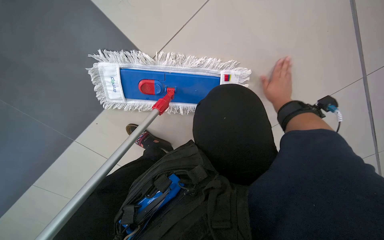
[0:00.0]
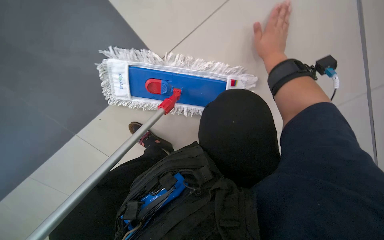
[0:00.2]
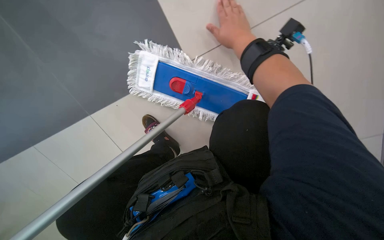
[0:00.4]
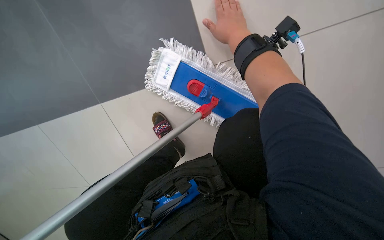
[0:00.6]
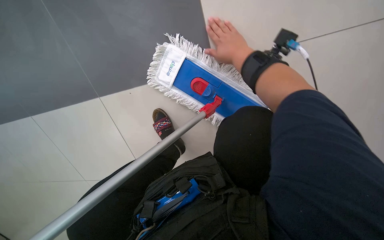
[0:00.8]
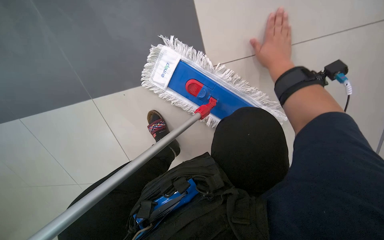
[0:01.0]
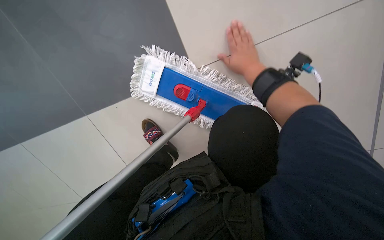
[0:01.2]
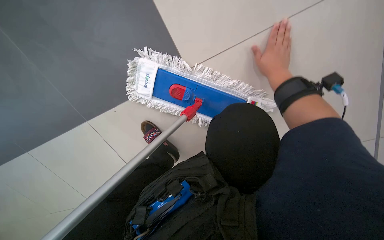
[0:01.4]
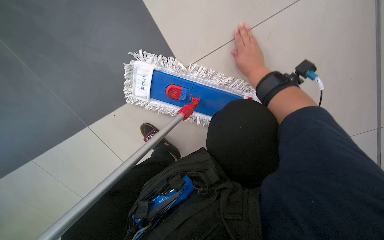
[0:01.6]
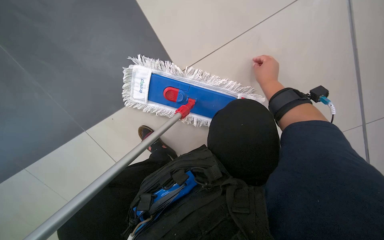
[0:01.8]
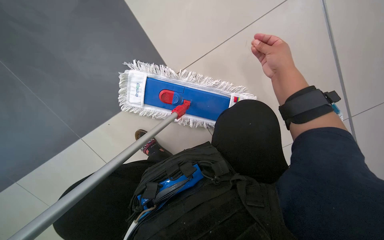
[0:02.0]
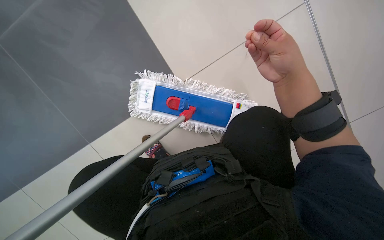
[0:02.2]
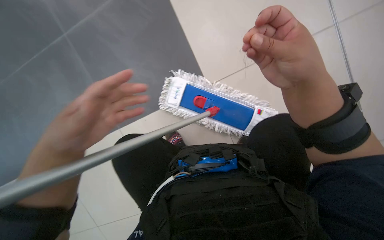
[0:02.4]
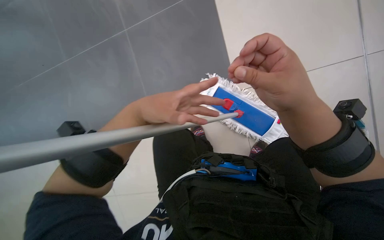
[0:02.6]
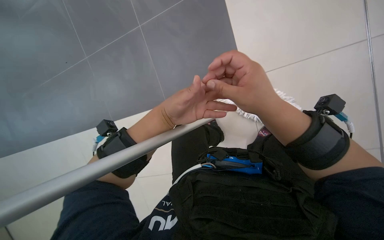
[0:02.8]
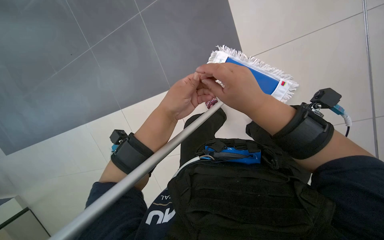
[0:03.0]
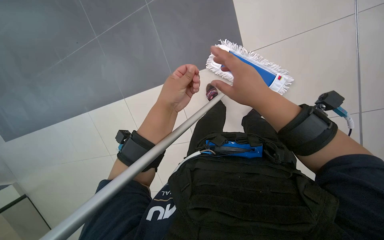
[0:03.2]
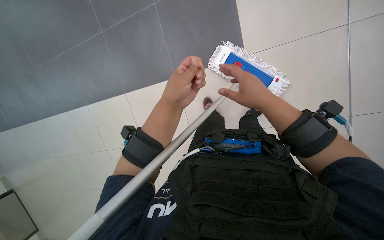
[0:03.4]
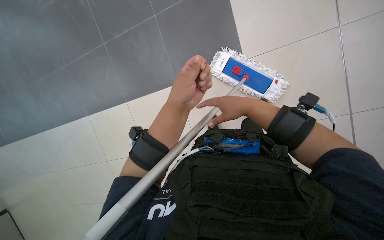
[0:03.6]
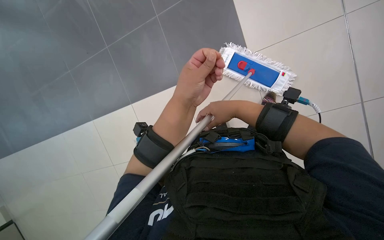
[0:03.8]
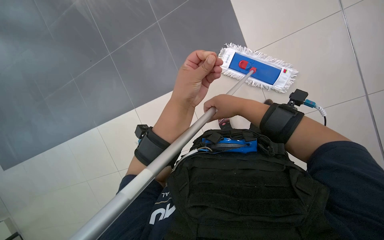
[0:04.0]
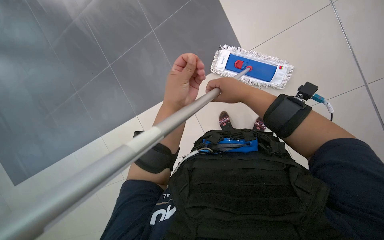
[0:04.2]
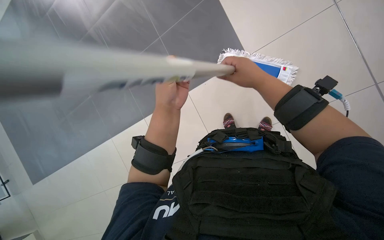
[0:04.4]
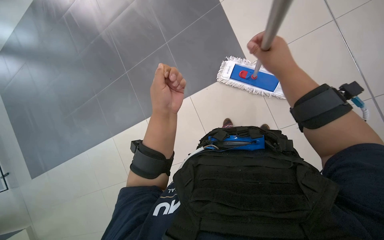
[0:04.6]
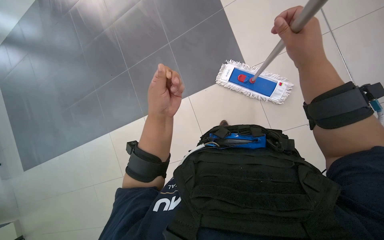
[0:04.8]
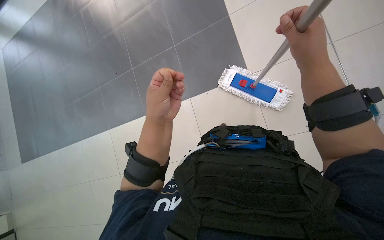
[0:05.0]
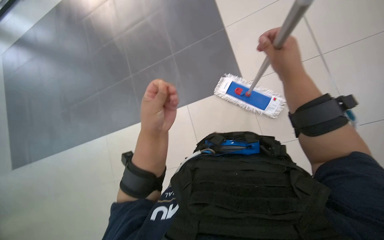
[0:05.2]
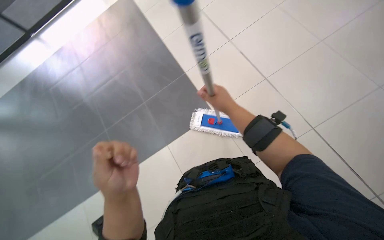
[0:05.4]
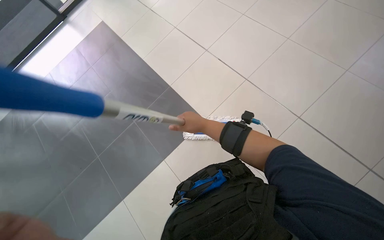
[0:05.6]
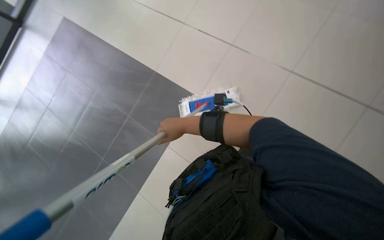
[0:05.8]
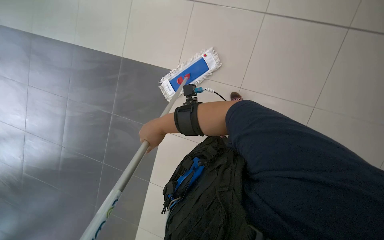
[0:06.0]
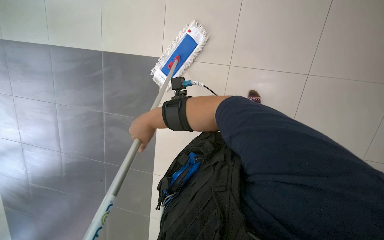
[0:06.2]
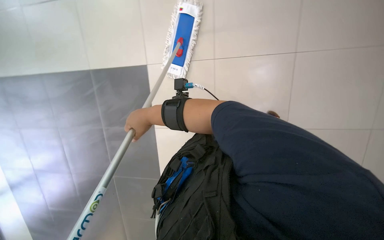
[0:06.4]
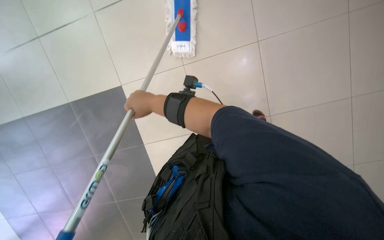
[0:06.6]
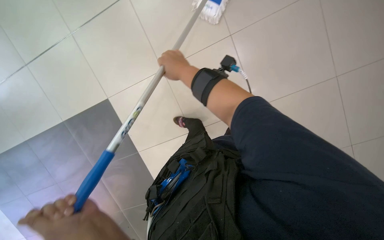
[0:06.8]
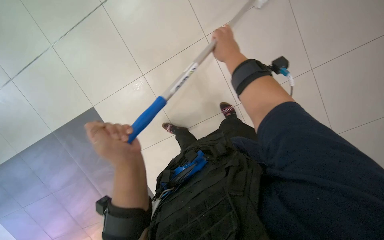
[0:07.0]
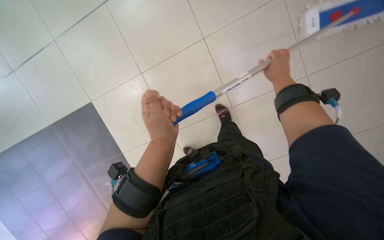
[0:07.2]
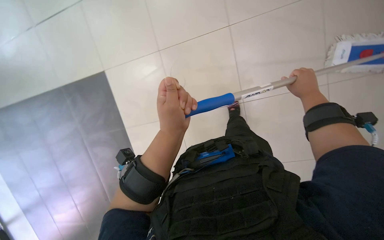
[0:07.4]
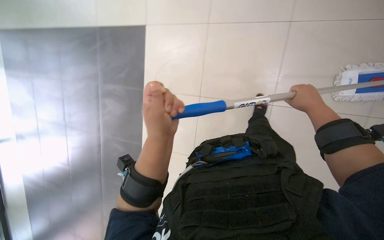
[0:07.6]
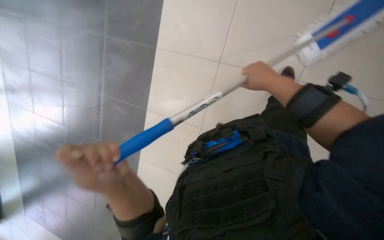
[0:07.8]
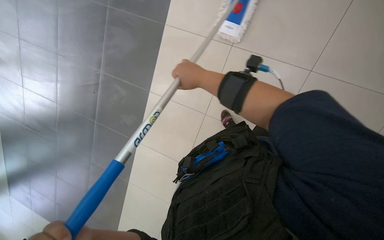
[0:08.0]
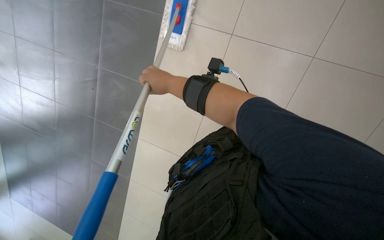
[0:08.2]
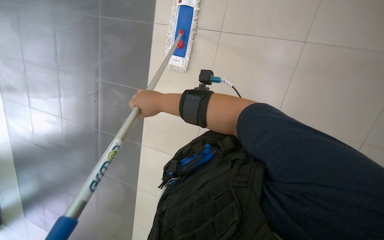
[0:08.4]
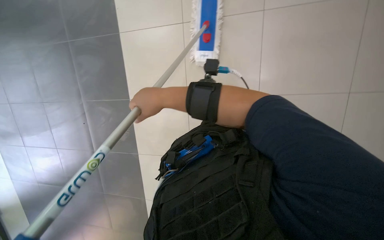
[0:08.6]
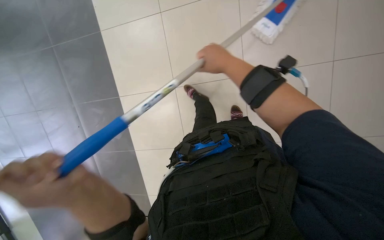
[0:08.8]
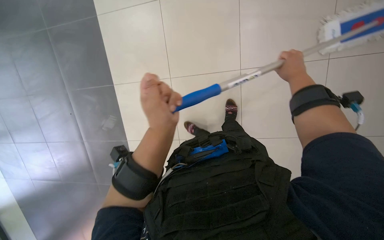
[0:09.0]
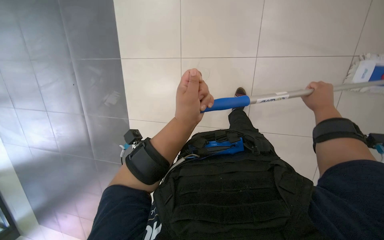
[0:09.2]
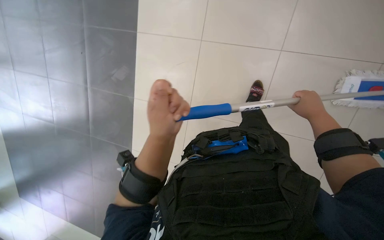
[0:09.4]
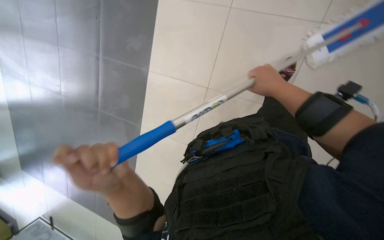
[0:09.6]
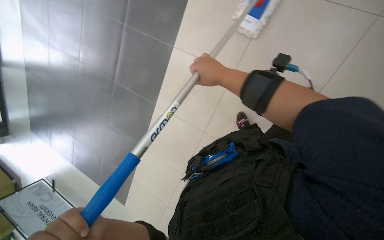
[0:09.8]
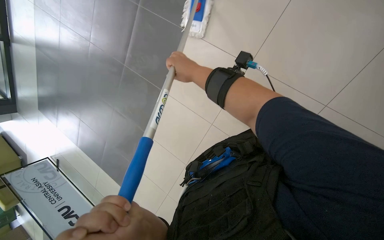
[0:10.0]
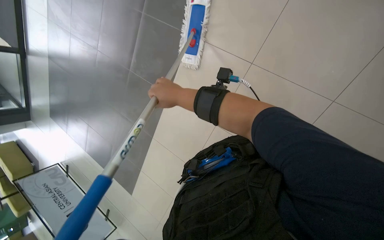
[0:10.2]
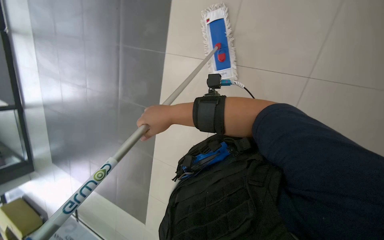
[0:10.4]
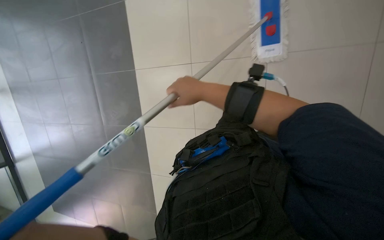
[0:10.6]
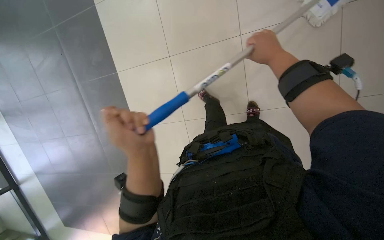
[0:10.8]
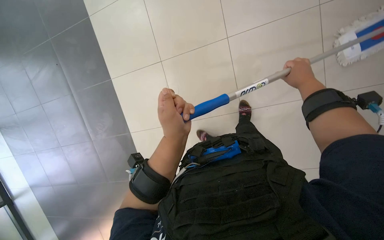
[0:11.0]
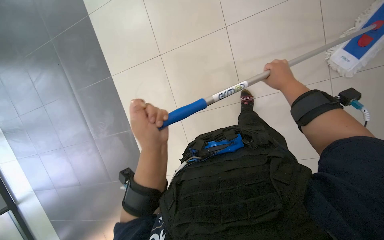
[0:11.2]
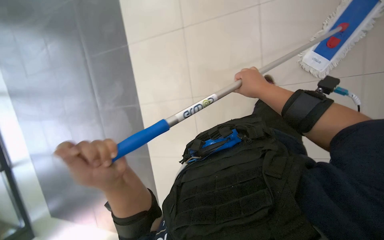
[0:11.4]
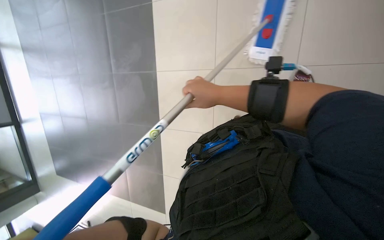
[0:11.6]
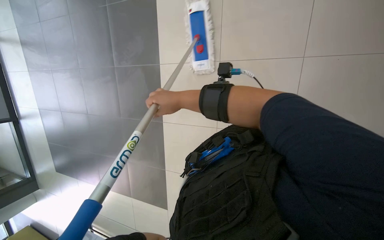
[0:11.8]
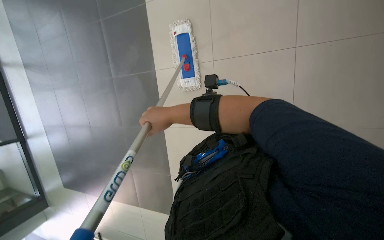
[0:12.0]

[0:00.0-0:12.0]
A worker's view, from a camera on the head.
Job: mopping floor.
The whole recording: Mopping the floor. The worker wrings the mop head, attaches it to the handle, and mops the floor.
0:01.6 to 0:03.0: The wearer's head swings about 20 degrees to the left.
0:03.0 to 0:04.4: The right hand travels farther from the camera by about 10 cm.
0:04.4 to 0:06.0: The wearer looks roughly 50 degrees further to the right.
0:06.0 to 0:07.6: The head turns to the left by about 30 degrees.
0:10.4 to 0:12.0: The right hand travels to the right and back again, approximately 35 cm each way.

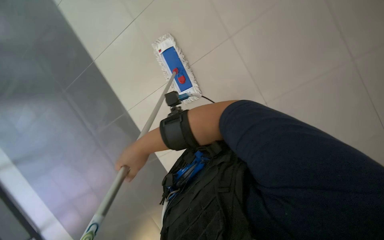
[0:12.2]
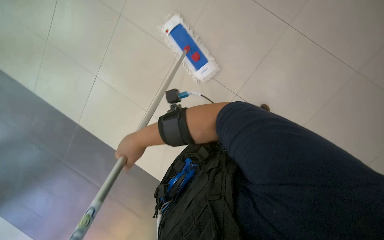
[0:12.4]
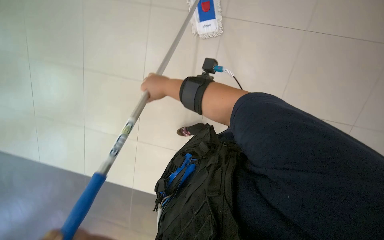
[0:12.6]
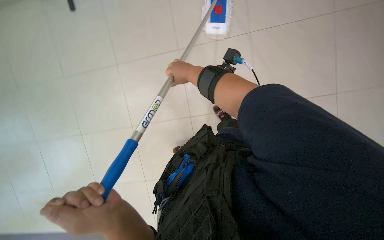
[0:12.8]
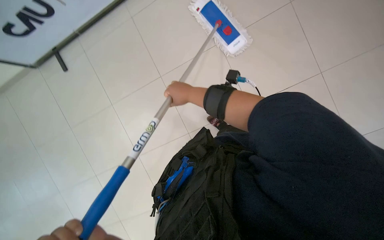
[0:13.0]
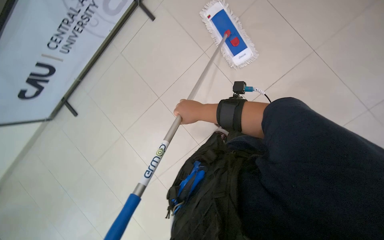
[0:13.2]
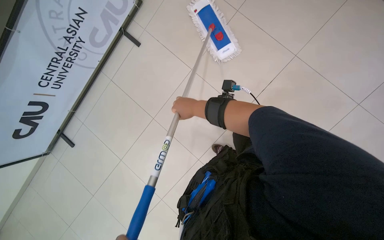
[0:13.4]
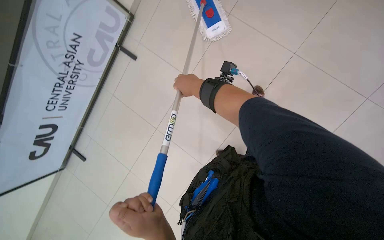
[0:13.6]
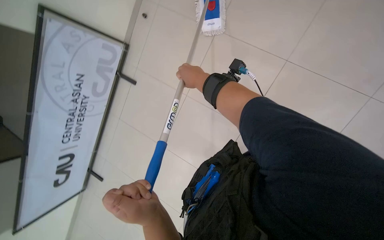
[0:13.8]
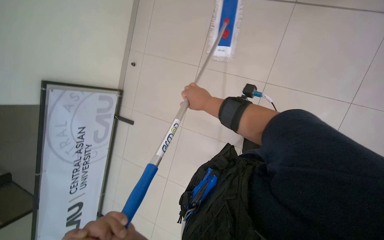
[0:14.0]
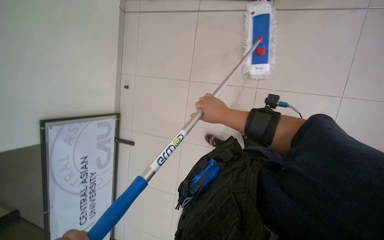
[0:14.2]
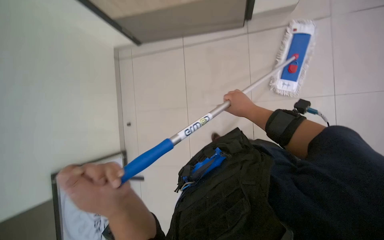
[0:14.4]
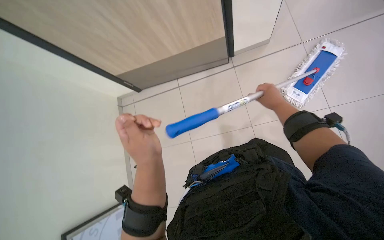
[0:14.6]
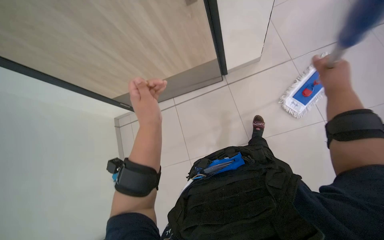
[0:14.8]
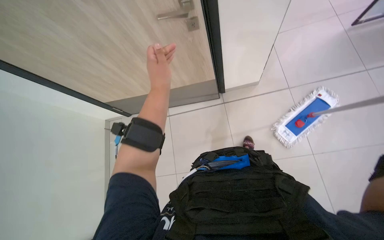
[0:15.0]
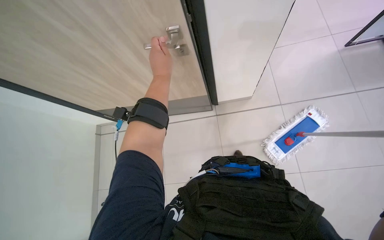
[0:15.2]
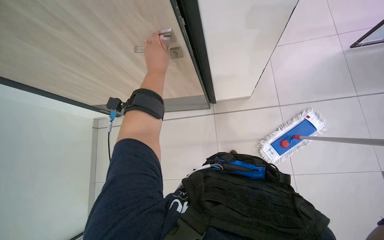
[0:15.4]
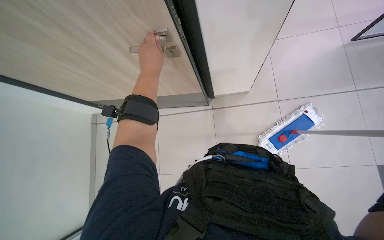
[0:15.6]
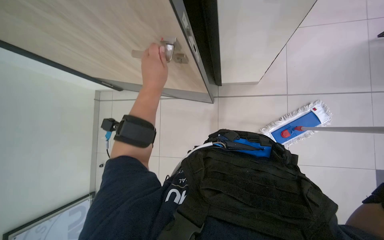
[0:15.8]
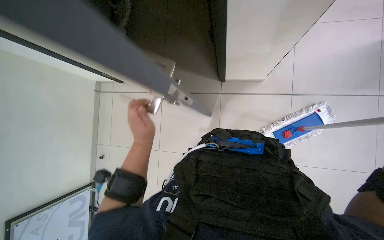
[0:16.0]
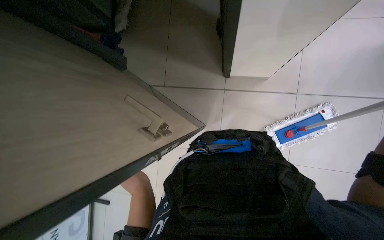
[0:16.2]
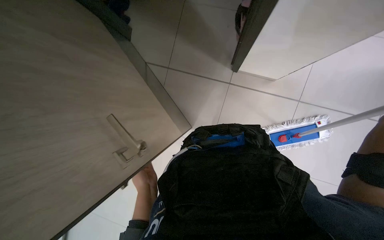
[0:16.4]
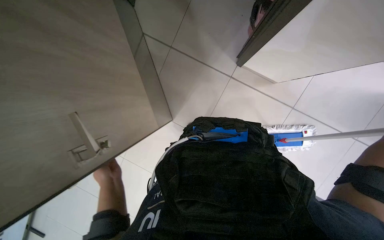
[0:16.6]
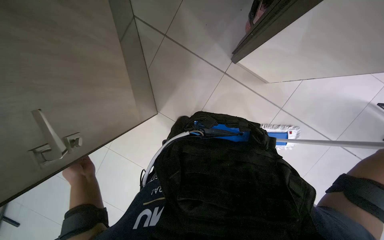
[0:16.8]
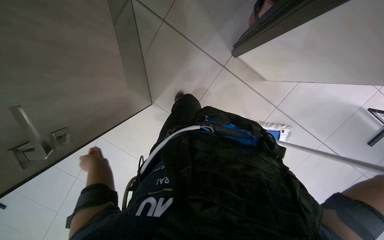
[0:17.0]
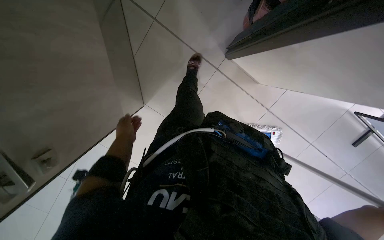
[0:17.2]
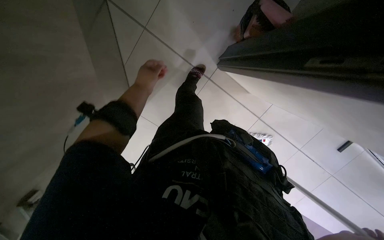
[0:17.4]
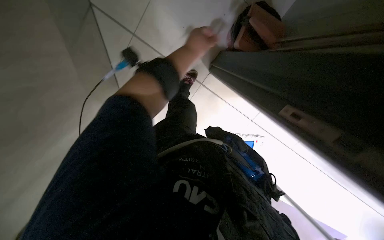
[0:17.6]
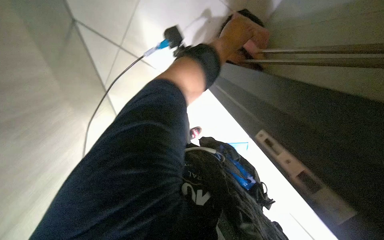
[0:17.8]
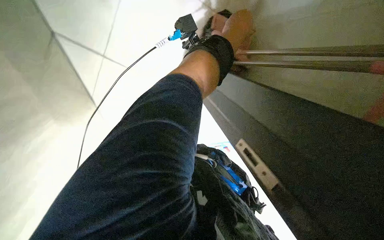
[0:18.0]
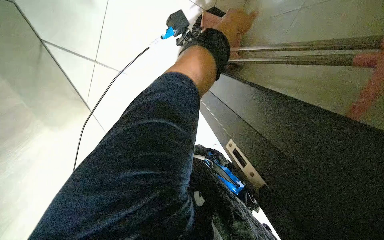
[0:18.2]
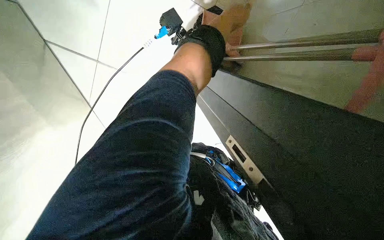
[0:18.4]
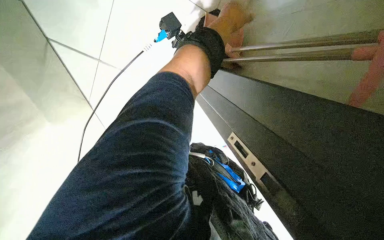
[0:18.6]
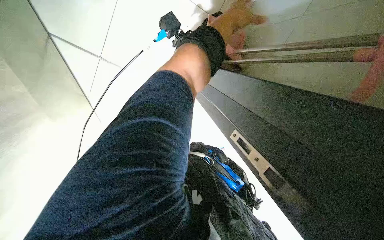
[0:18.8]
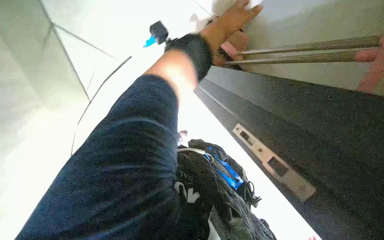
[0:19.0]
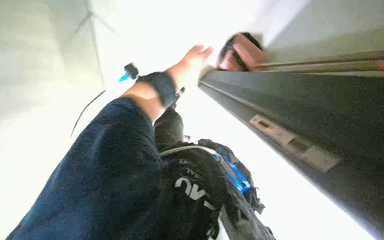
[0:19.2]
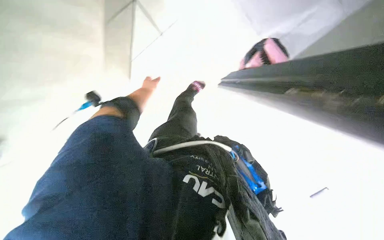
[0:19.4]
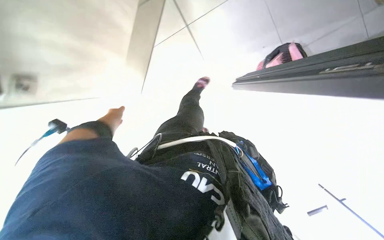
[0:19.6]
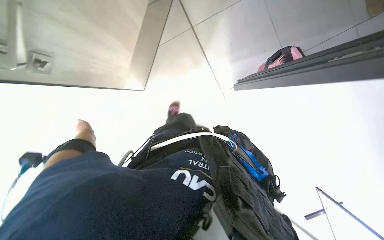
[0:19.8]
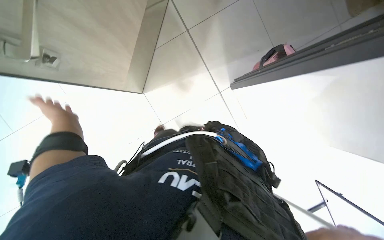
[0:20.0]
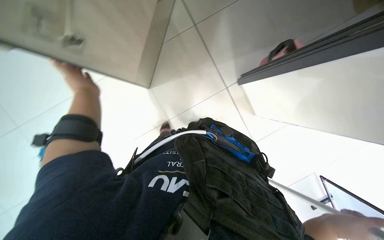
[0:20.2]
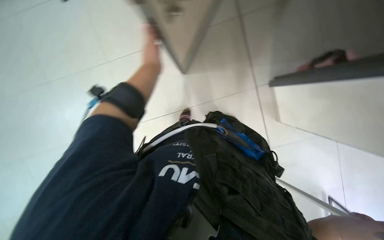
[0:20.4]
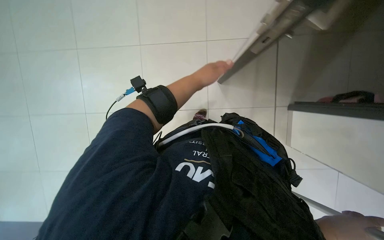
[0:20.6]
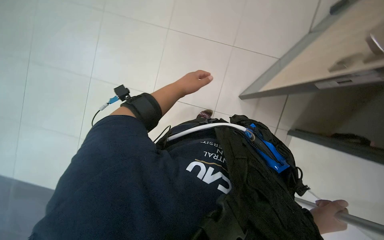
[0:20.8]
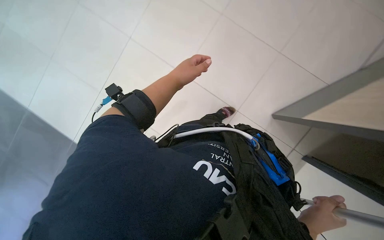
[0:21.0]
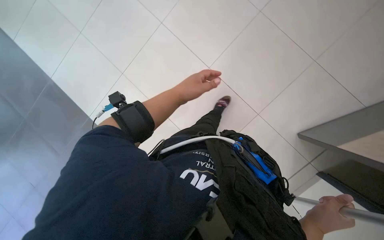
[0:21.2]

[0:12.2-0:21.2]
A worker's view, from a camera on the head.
Job: mopping floor.
The whole recording: Mopping the floor. The worker wrings the mop head, attaches it to the handle, and mops the floor.
0:12.2 to 0:13.8: The scene turns some 30 degrees counterclockwise in the picture.
0:13.8 to 0:15.2: The wearer looks approximately 20 degrees further upward.
0:15.2 to 0:16.6: The view tips downward by approximately 15 degrees. The scene rotates clockwise by approximately 25 degrees.
0:16.6 to 0:18.2: The view pans to the right by some 25 degrees. The left hand shifts some 70 cm to the right and up the picture.
0:18.2 to 0:19.8: The wearer's head swings about 15 degrees to the left. The left hand heads to the left and down the picture, covering roughly 70 cm.
0:19.8 to 0:21.2: The wearer's head swings about 15 degrees to the left. The left hand heads nearer to the camera and to the right, covering approximately 40 cm.
